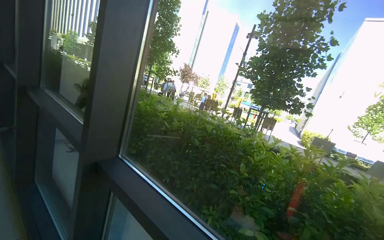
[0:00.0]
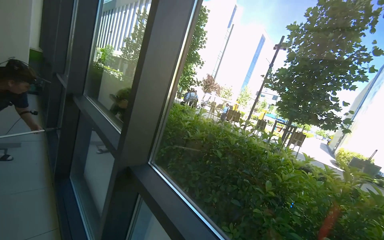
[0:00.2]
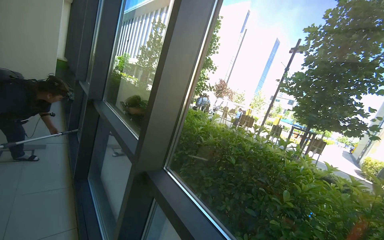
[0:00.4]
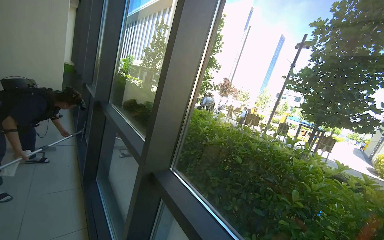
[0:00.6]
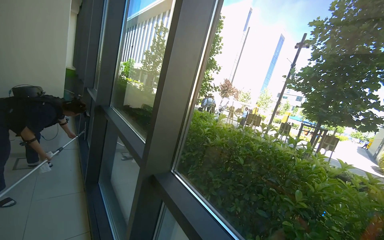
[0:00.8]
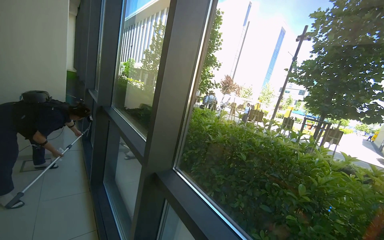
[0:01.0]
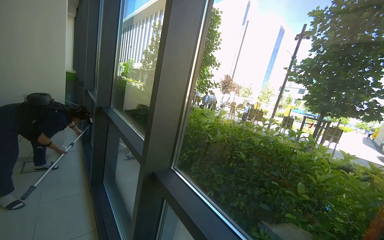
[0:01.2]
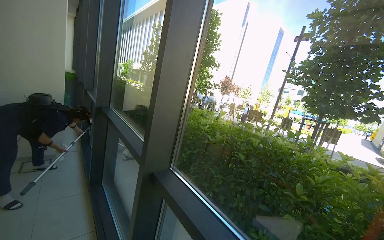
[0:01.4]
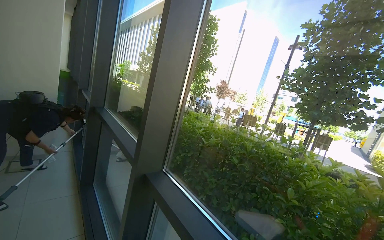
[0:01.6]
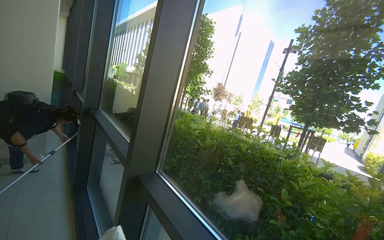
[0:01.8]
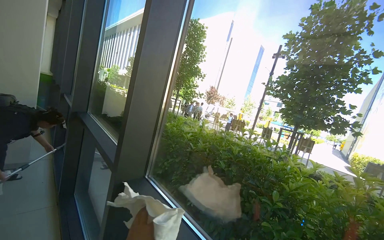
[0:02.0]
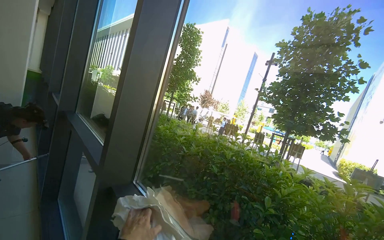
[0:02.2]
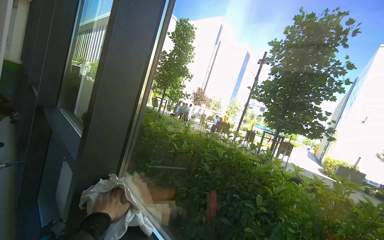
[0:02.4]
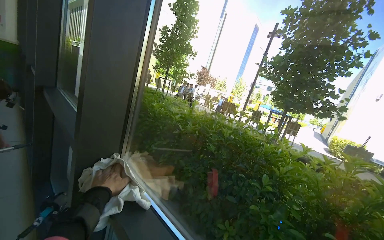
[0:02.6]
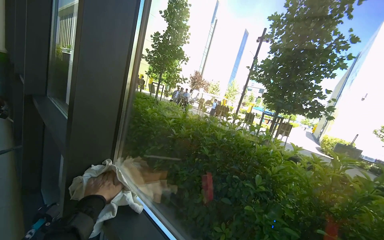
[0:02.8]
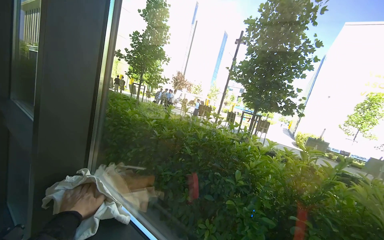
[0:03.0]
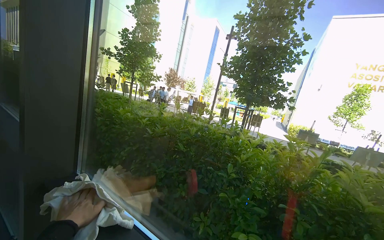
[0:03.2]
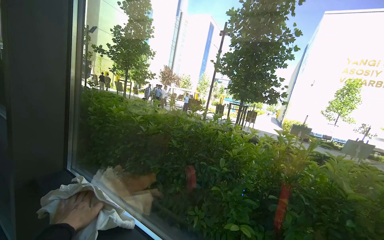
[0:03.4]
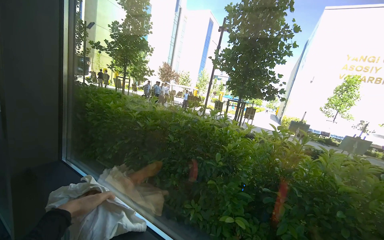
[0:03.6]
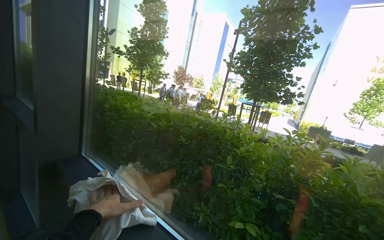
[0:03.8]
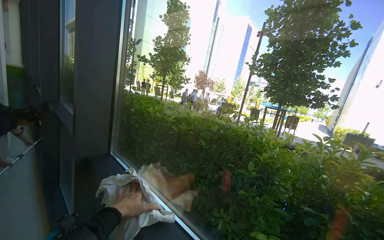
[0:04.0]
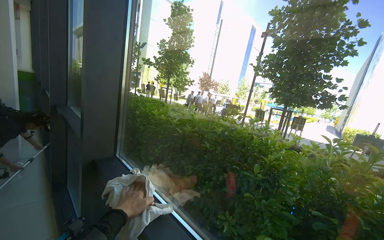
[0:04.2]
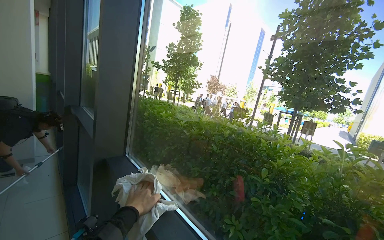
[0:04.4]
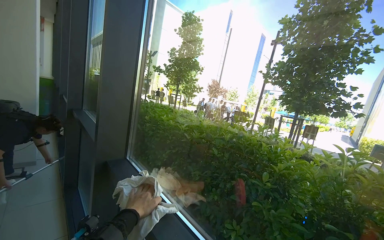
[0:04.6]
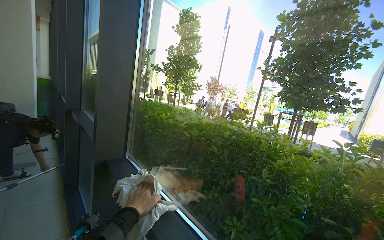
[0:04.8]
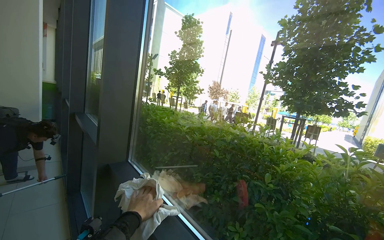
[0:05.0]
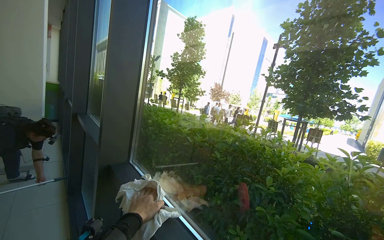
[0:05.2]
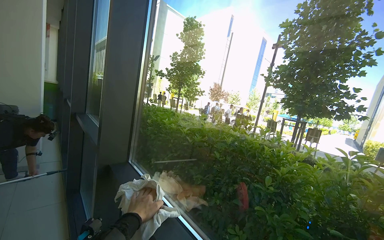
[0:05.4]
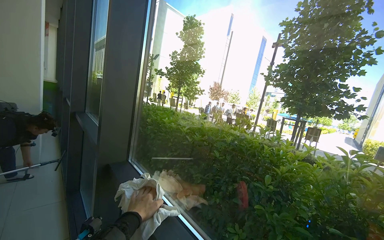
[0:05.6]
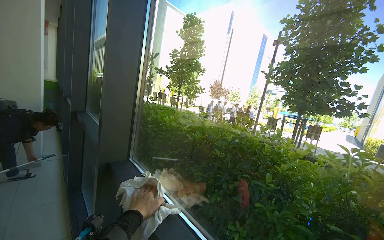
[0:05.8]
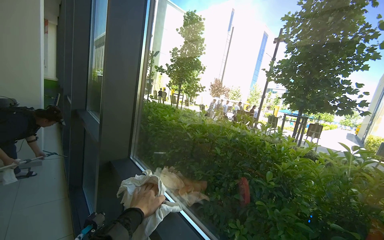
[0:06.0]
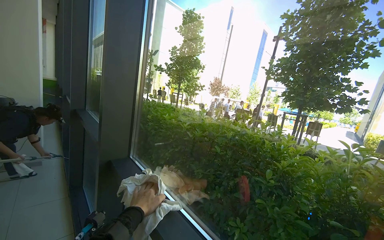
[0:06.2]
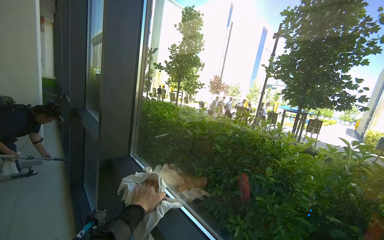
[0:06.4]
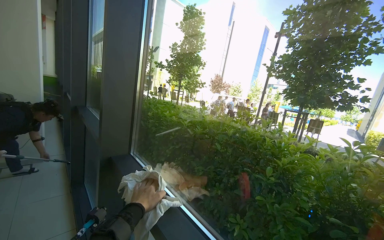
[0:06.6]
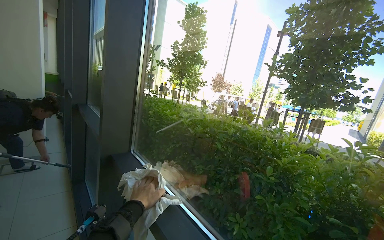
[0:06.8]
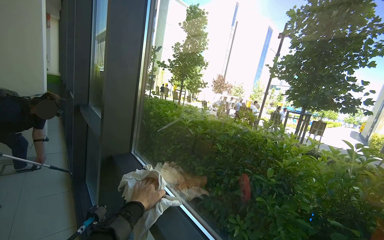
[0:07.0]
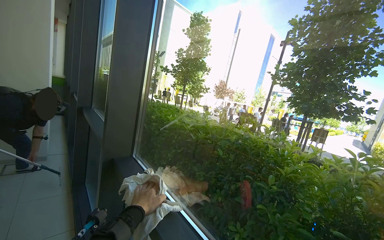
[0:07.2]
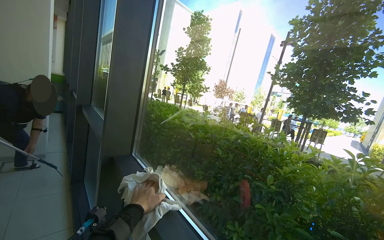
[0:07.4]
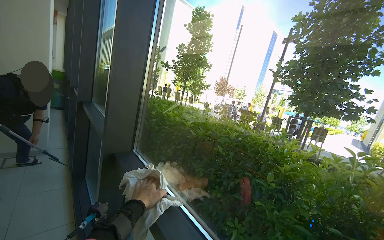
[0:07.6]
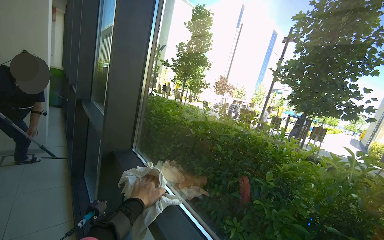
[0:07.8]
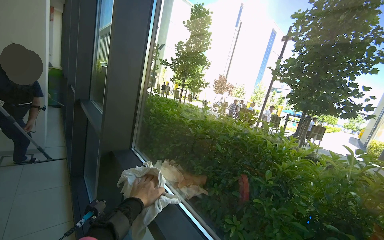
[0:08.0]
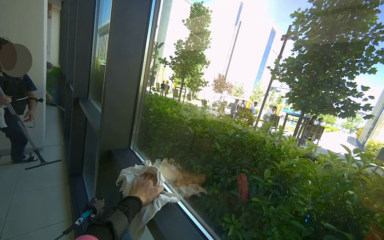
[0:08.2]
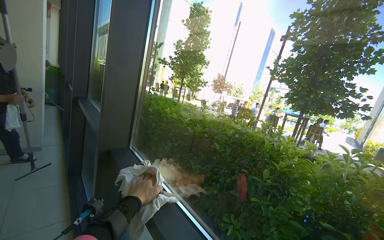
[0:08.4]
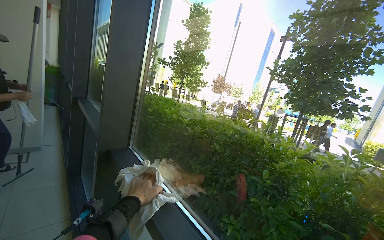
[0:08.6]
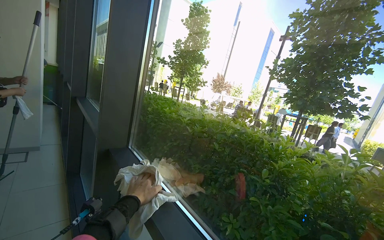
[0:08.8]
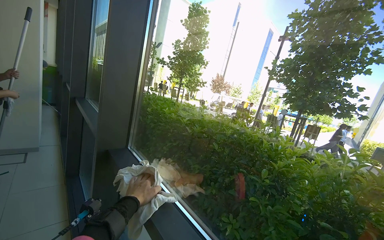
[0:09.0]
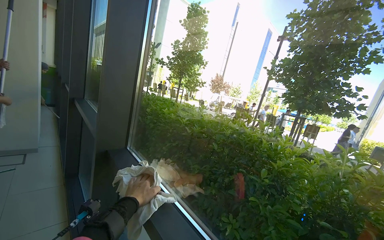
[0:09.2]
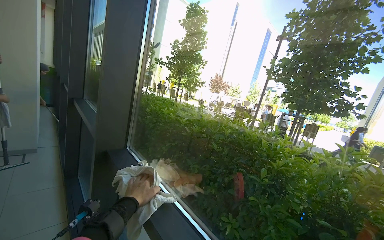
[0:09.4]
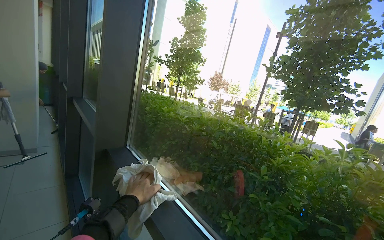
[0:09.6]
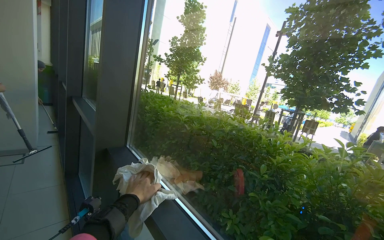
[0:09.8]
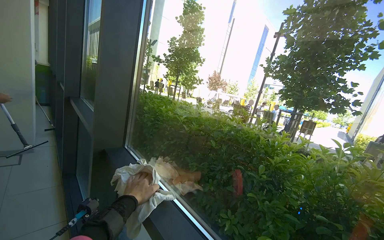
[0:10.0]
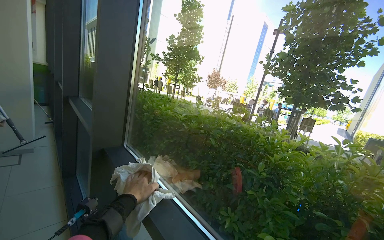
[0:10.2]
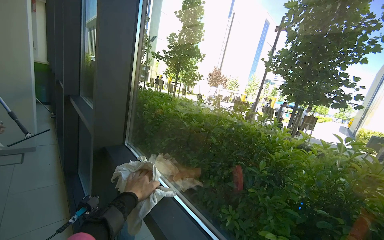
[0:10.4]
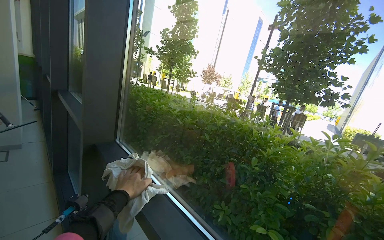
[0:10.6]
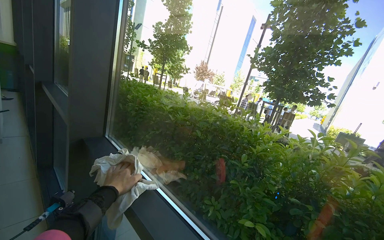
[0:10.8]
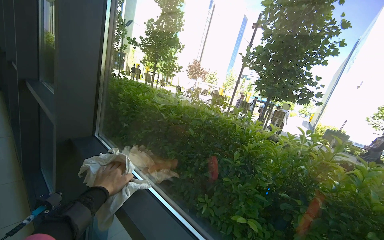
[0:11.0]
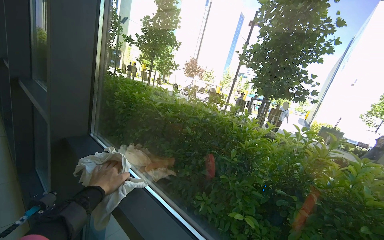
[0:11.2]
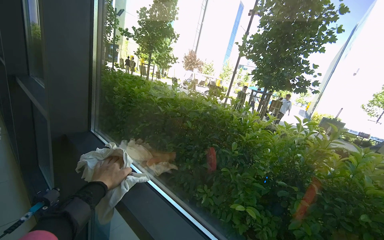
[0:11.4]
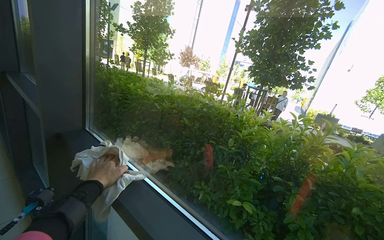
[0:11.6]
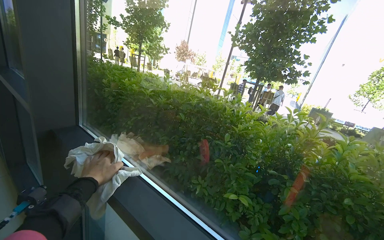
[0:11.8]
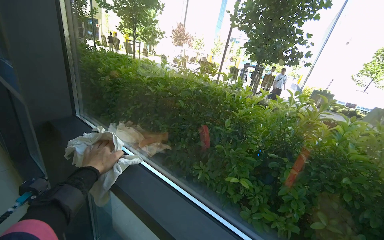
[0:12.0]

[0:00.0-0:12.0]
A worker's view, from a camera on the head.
Job: cleaning windows.
The whole recording: Wiping glass windows and frames. The worker wipes the glass windows and their frames with a cloth.
0:01.6 to 0:03.0: The camera sweeps to the right, by about 15 degrees.
0:10.4 to 0:12.0: The view tips downward by roughly 15 degrees.

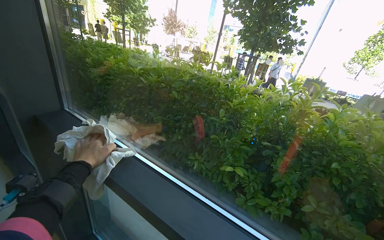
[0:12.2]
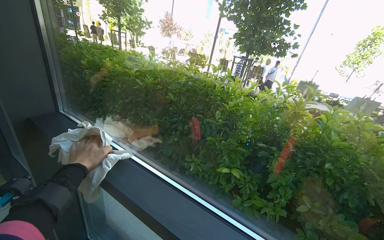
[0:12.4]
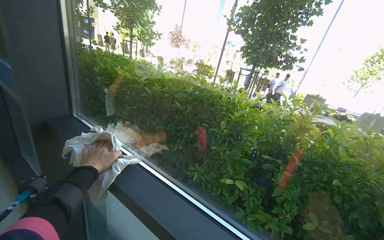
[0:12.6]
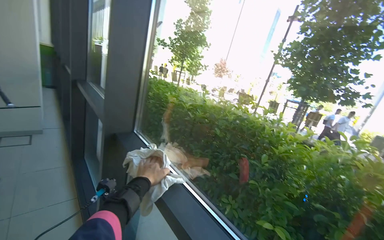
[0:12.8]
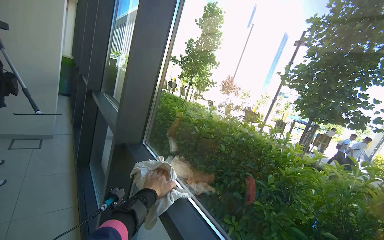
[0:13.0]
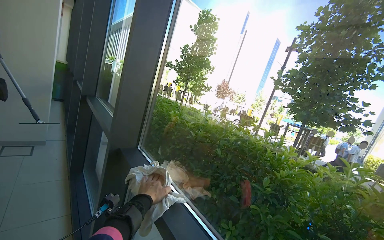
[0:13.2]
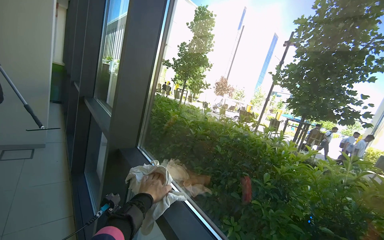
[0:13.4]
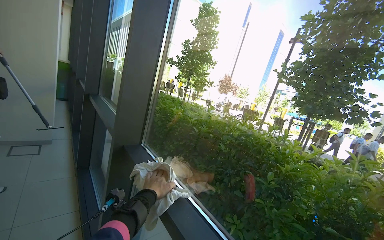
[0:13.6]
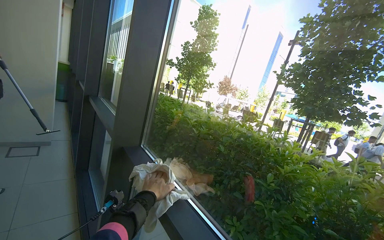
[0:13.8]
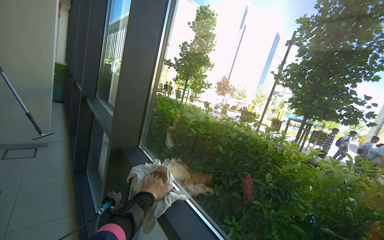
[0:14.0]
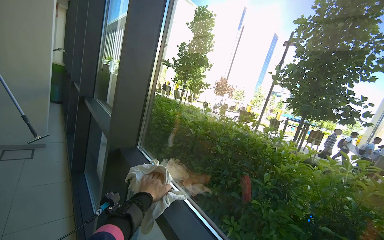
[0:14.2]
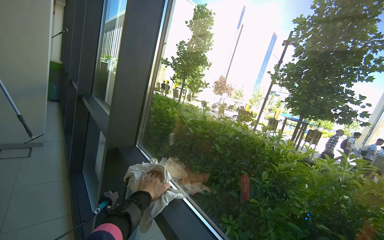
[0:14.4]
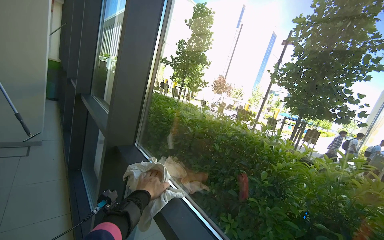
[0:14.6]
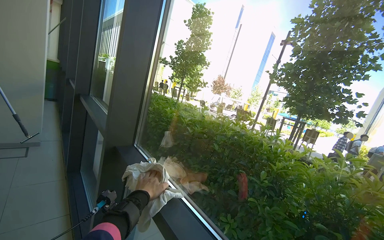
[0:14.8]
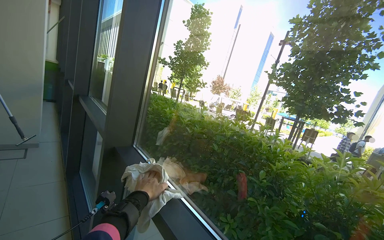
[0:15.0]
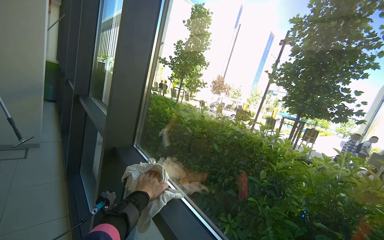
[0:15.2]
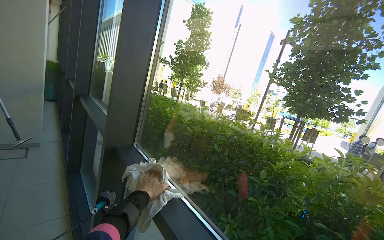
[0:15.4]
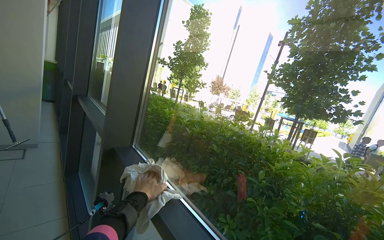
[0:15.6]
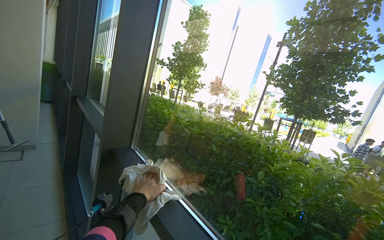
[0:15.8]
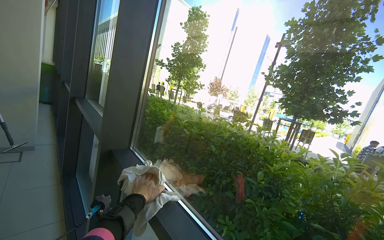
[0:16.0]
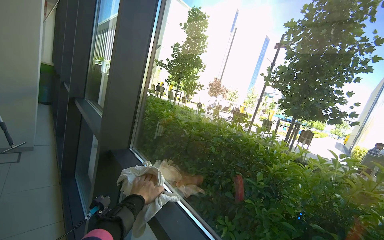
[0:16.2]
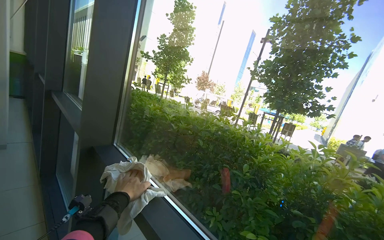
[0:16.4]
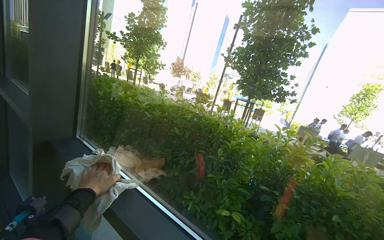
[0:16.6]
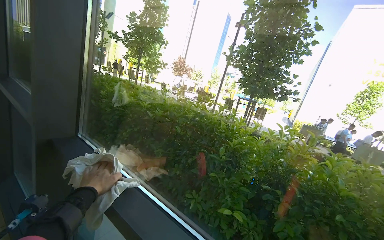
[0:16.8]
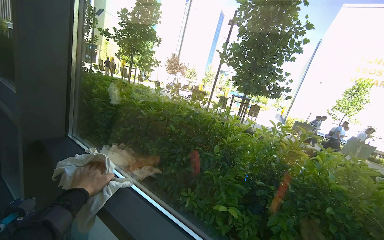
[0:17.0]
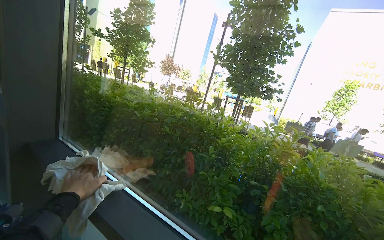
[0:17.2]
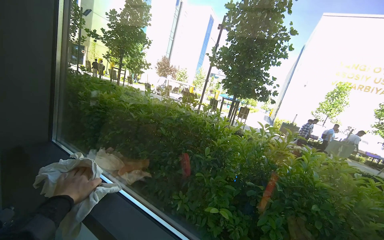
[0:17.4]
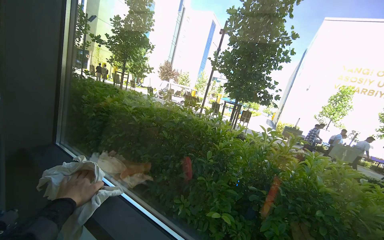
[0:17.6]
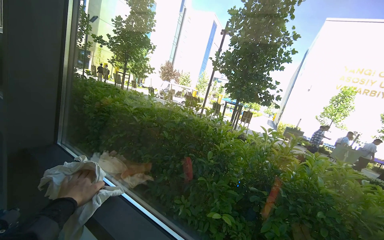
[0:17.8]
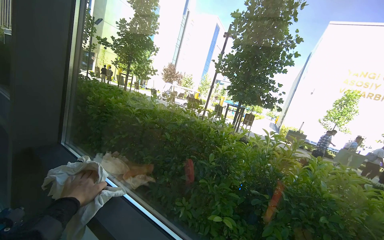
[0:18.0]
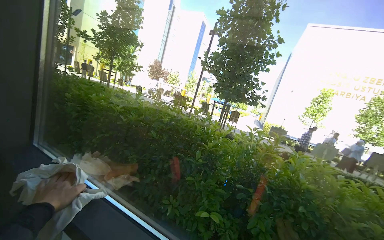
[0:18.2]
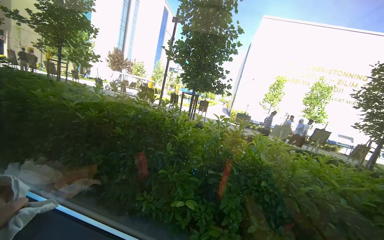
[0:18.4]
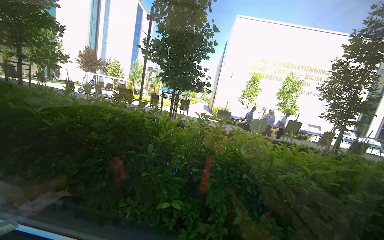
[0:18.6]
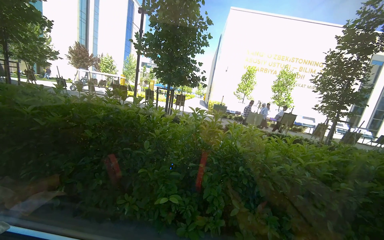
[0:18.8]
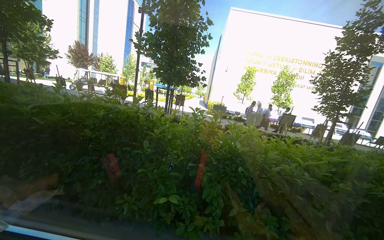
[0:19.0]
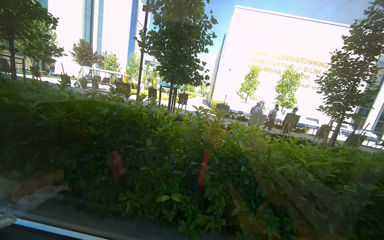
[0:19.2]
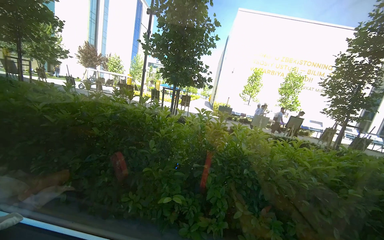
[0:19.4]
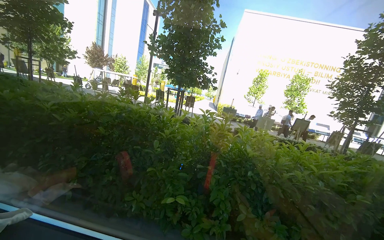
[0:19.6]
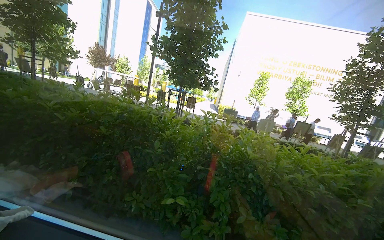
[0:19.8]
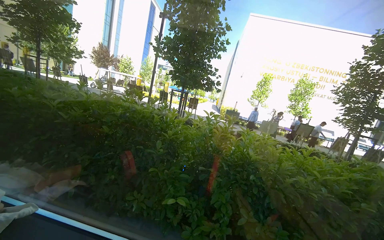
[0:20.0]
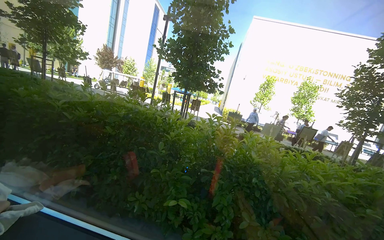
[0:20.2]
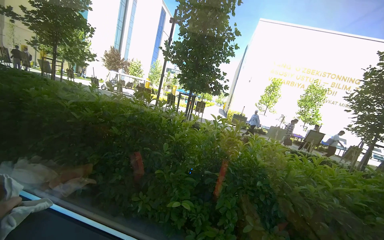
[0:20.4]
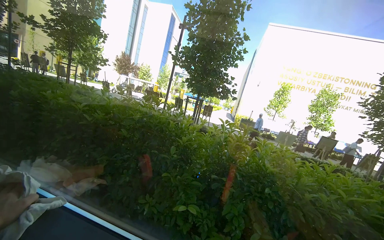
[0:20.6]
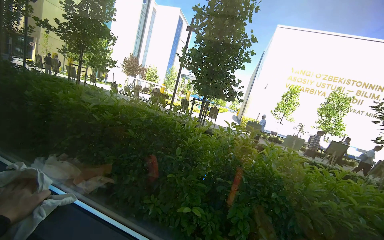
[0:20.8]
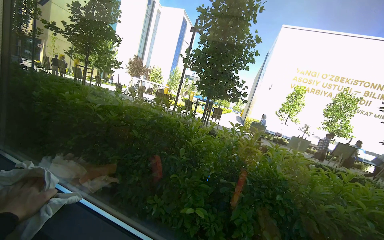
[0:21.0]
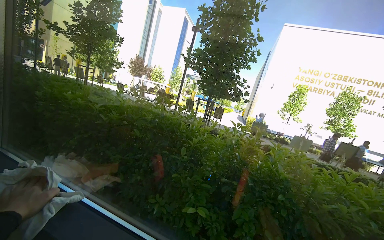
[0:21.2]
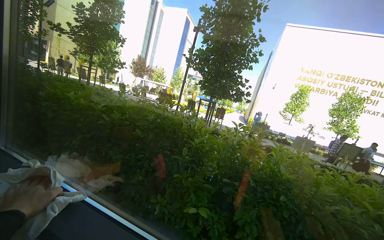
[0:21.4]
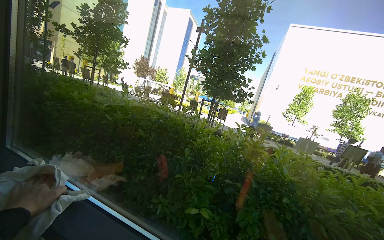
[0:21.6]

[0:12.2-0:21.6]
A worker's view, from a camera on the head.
Job: cleaning windows.
The whole recording: Wiping glass windows and frames. The worker wipes the glass windows and their frames with a cloth.
0:12.2 to 0:13.8: The head rotates some 20 degrees to the left. The camera pitches upward, by approximately 20 degrees.
0:15.4 to 0:17.0: The view swings roughly 15 degrees to the right.
0:17.0 to 0:18.4: The view pans to the right by about 15 degrees.
